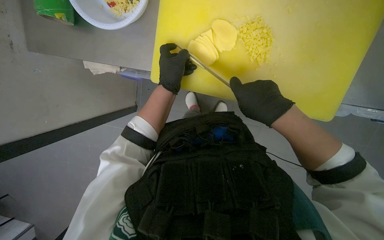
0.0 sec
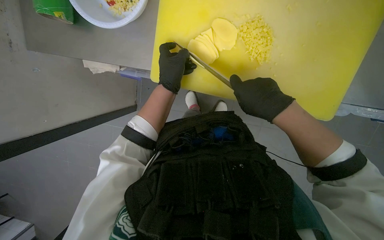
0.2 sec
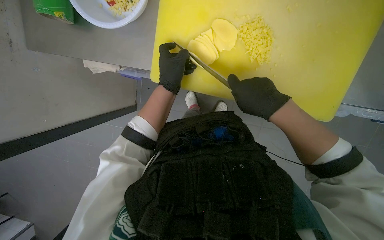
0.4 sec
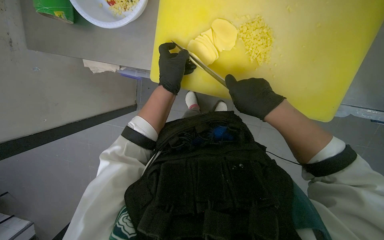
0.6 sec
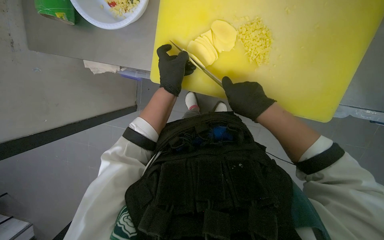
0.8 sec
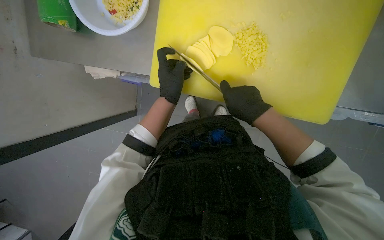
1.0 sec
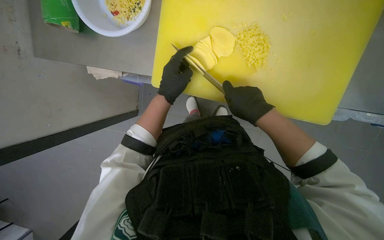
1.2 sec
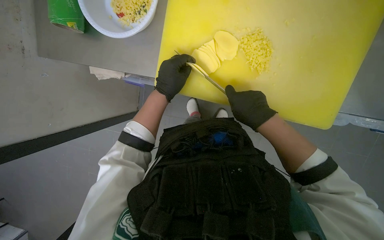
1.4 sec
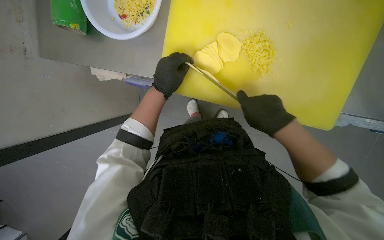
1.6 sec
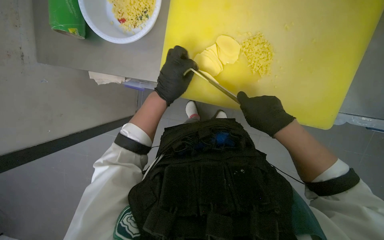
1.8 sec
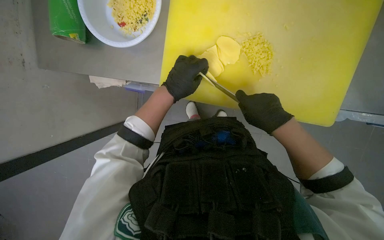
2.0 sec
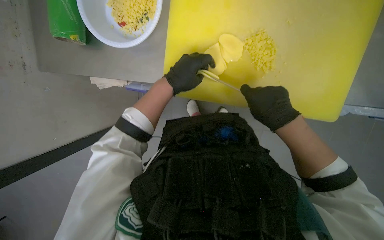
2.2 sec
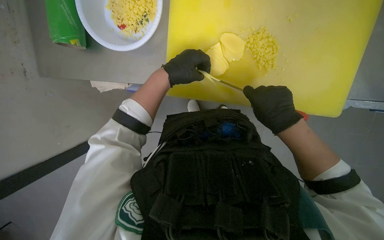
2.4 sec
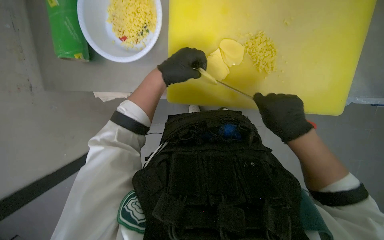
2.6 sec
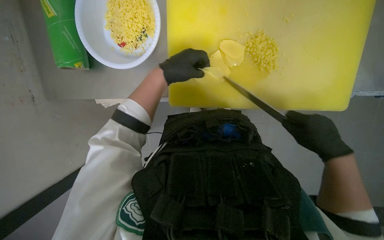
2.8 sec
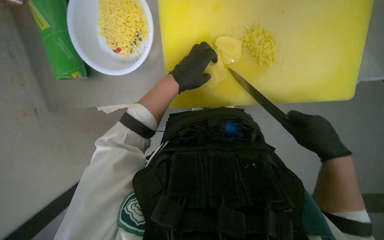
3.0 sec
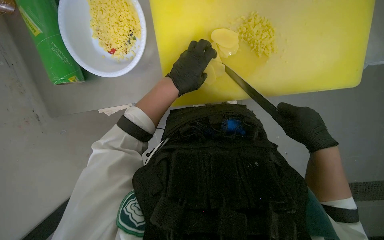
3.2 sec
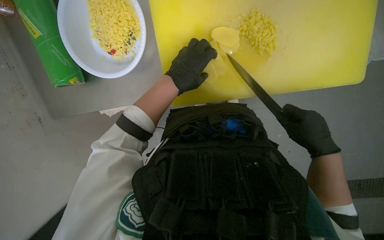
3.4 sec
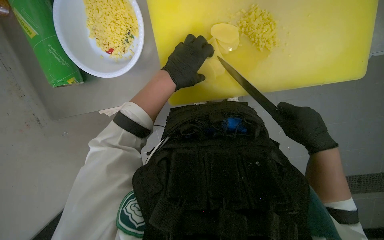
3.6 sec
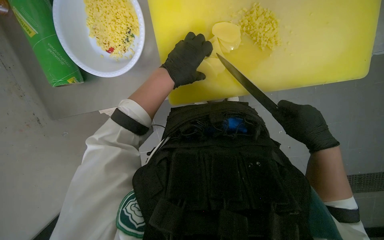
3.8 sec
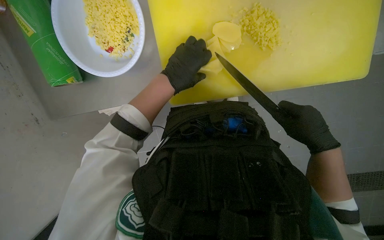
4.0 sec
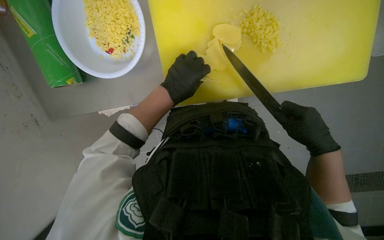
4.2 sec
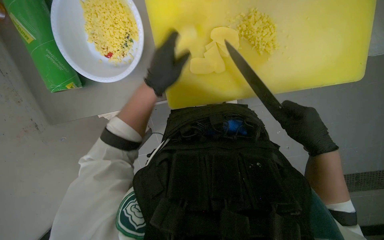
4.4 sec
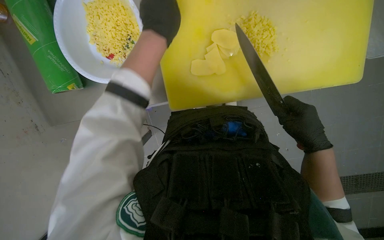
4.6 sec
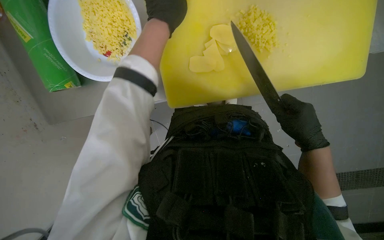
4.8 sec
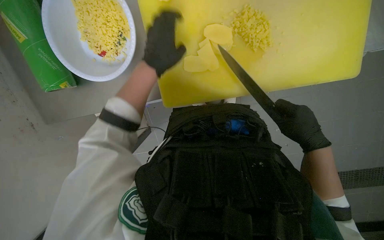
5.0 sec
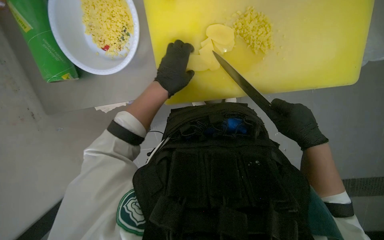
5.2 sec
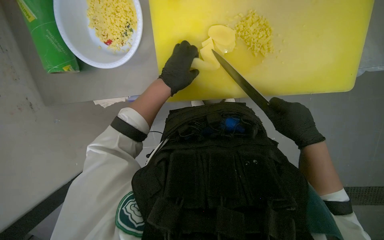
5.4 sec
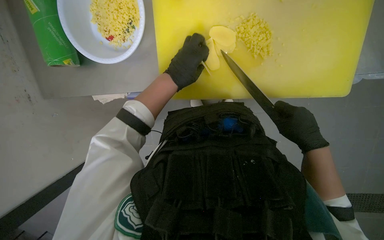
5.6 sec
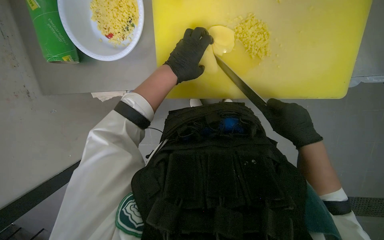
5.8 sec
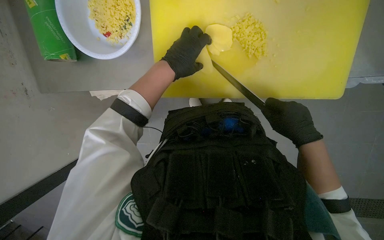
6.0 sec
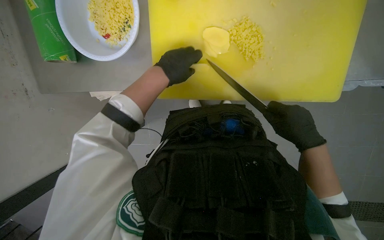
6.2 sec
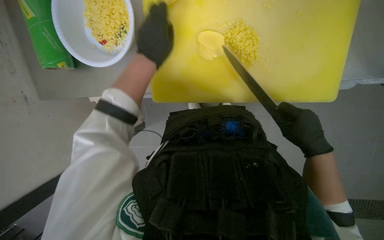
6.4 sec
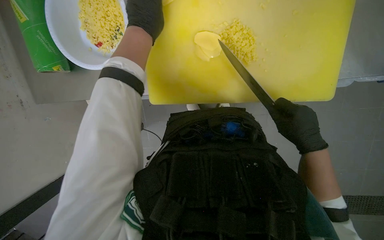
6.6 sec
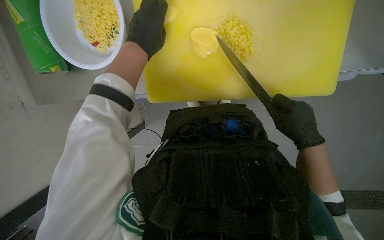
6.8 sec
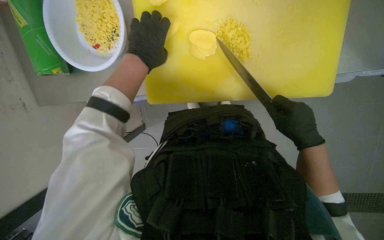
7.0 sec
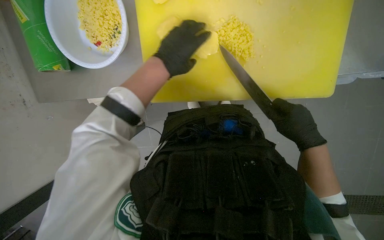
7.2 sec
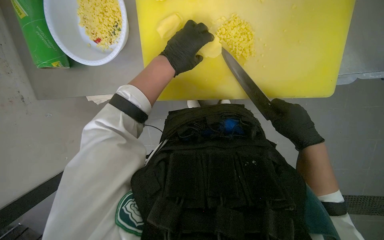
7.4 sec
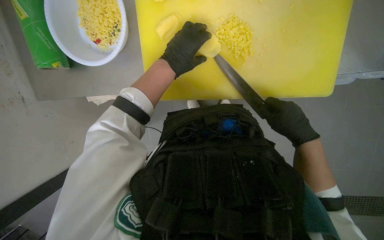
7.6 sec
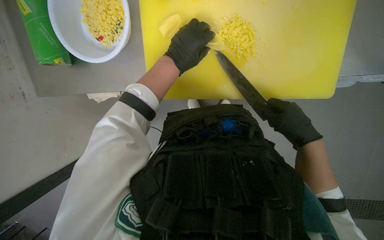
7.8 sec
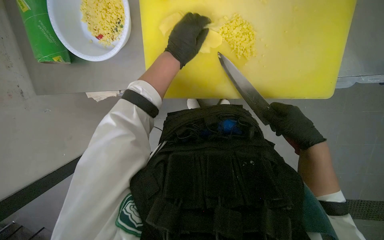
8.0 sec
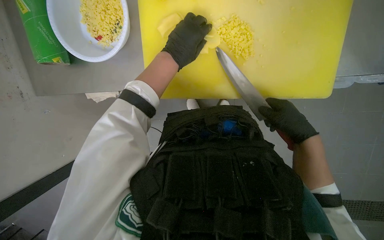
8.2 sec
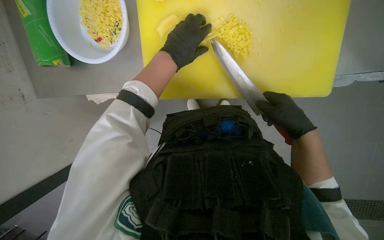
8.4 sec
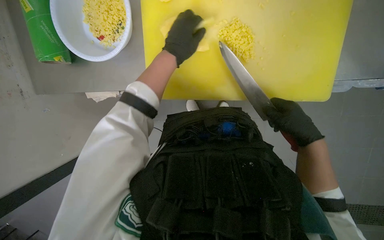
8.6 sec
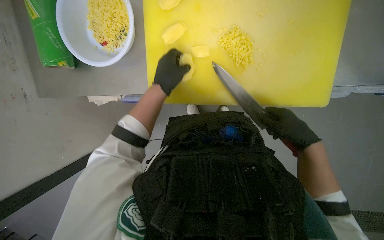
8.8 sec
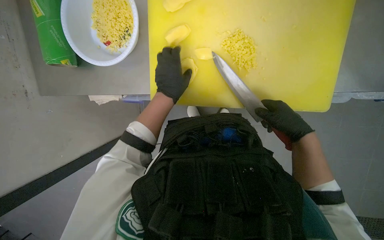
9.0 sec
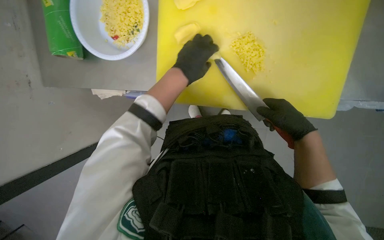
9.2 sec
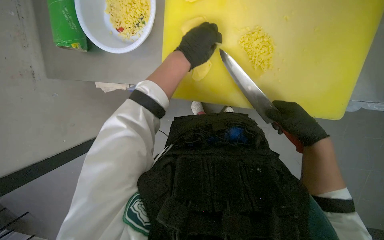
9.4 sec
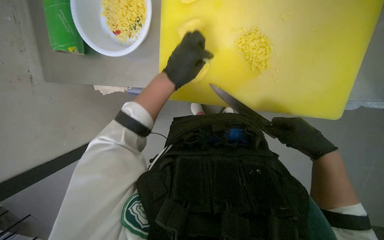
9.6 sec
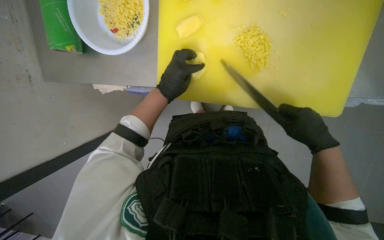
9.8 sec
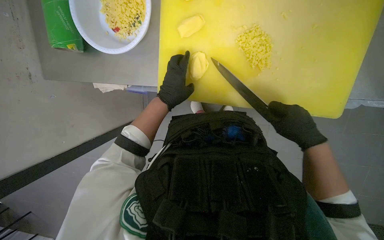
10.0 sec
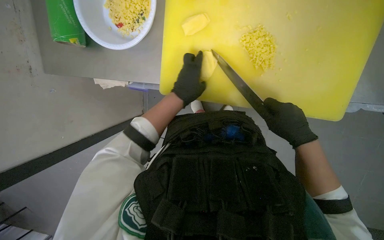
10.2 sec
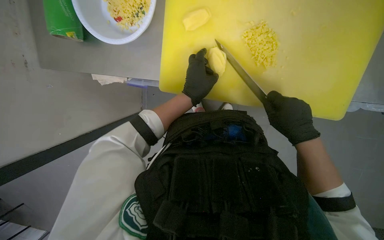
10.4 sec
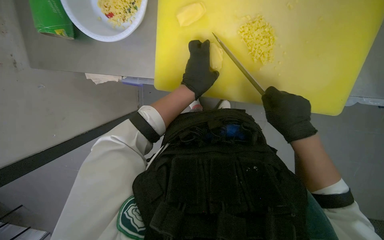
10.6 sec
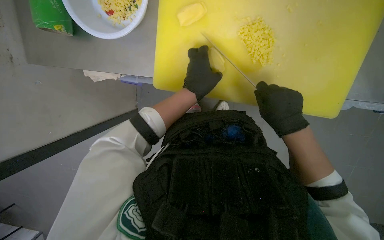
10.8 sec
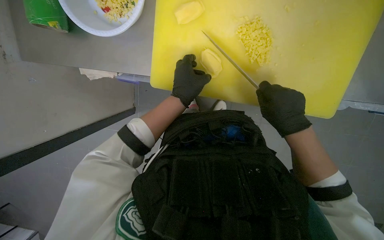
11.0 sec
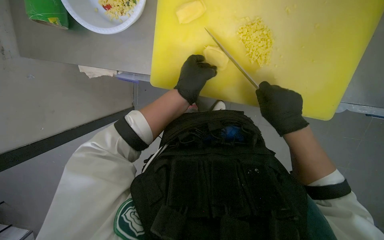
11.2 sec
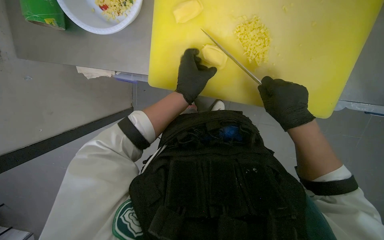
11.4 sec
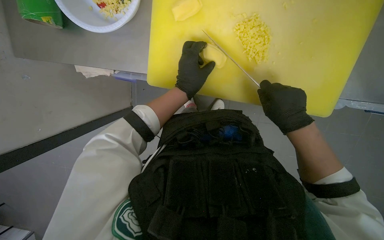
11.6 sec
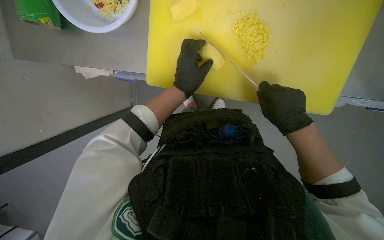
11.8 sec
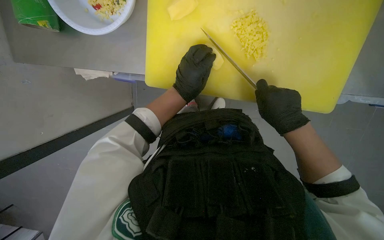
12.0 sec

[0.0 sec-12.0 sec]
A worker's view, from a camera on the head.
Job: preparing food.
The whole recording: Slicing and dicing potatoes. The worker slices and dices potatoes on a yellow cutting board, then transfers them to a white bowl.
0.0 sec to 1.6 sec: The hands work in one place, with small movements.
1.6 sec to 3.0 sec: The right hand is displaced down the picture by roughly 10 cm.
3.0 sec to 4.4 sec: The hands are busy where they are.
7.6 sec to 9.0 sec: The hands work in one place, with small movements.
9.0 sec to 12.0 sec: The hands stay close to where they were, moving slightly.

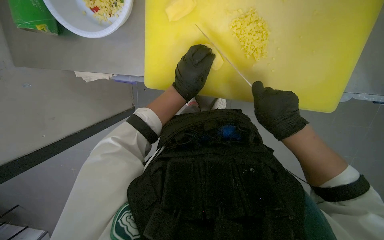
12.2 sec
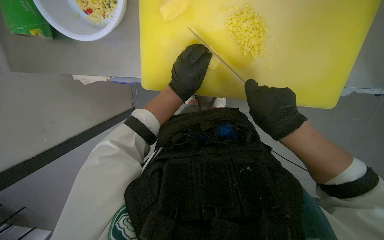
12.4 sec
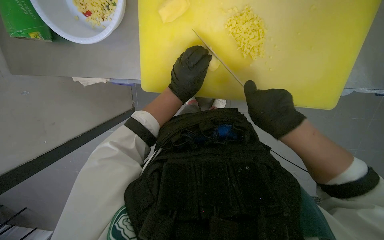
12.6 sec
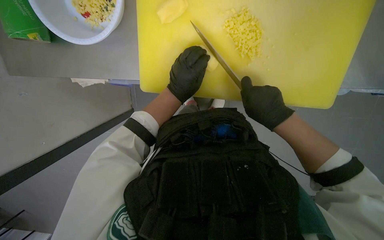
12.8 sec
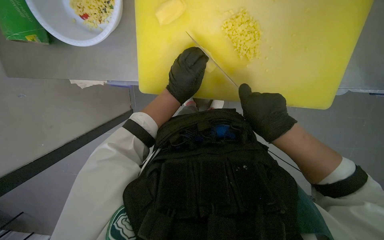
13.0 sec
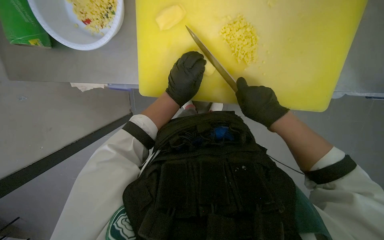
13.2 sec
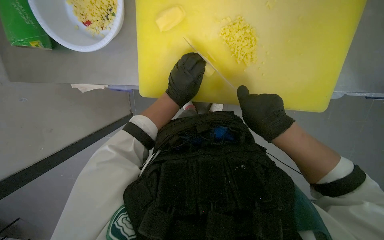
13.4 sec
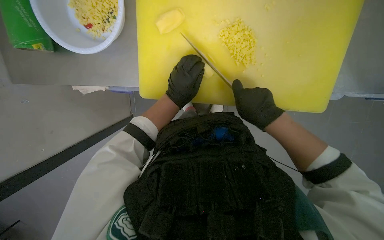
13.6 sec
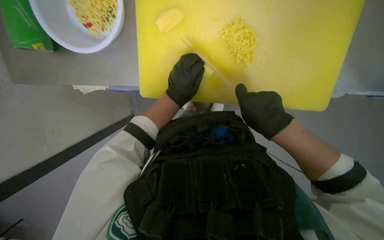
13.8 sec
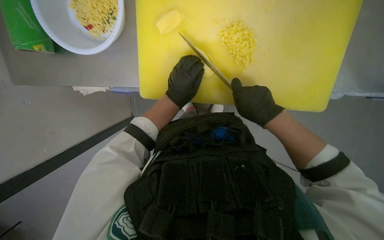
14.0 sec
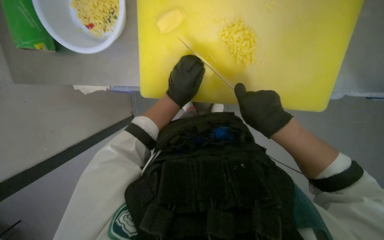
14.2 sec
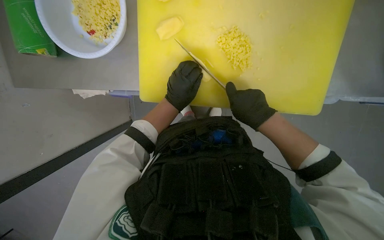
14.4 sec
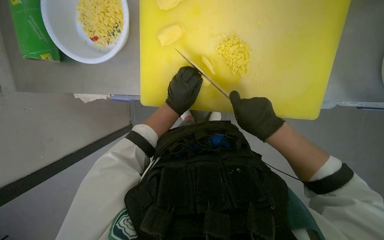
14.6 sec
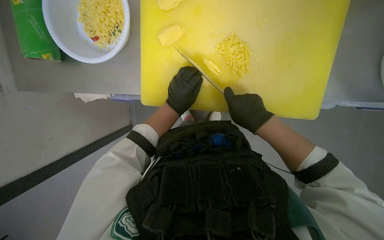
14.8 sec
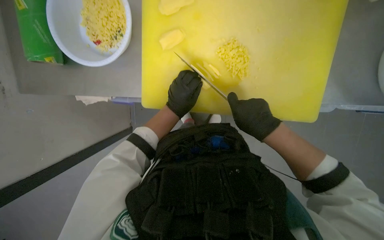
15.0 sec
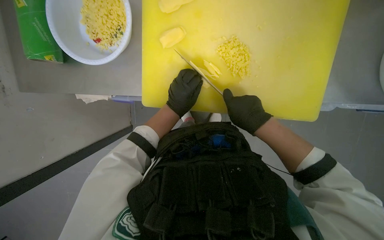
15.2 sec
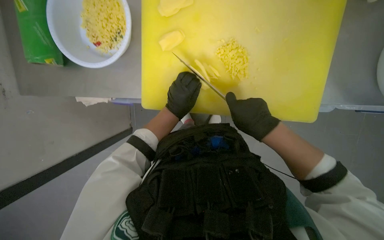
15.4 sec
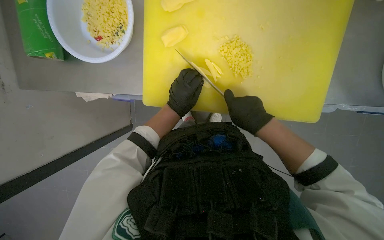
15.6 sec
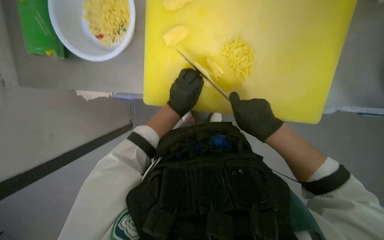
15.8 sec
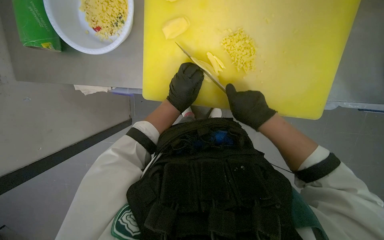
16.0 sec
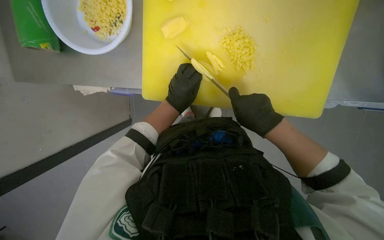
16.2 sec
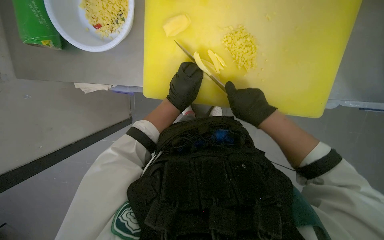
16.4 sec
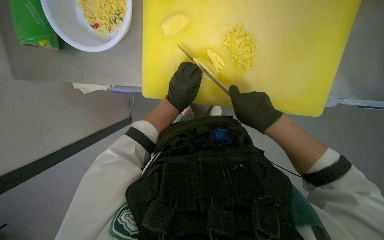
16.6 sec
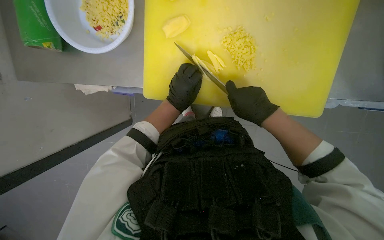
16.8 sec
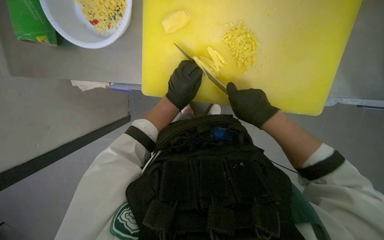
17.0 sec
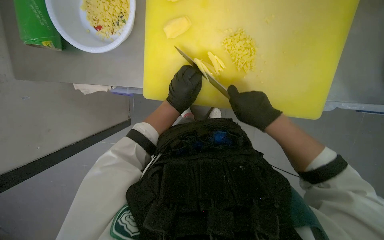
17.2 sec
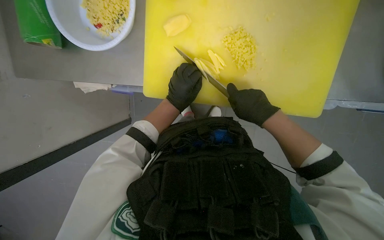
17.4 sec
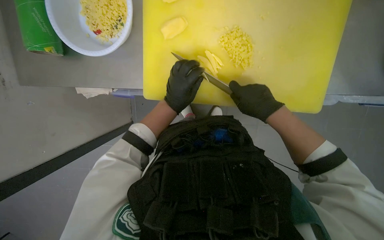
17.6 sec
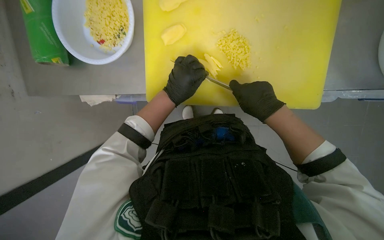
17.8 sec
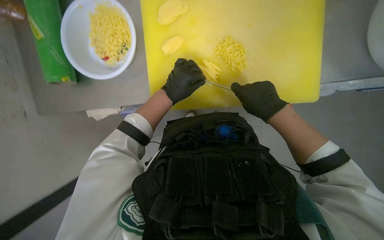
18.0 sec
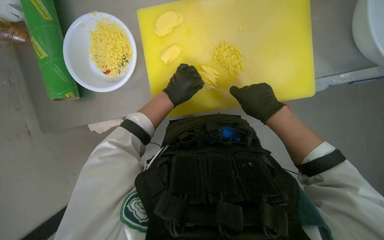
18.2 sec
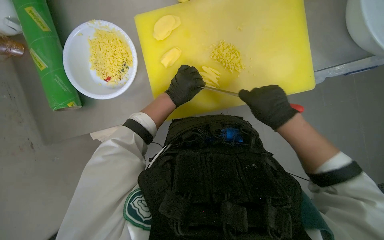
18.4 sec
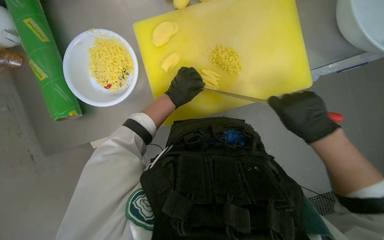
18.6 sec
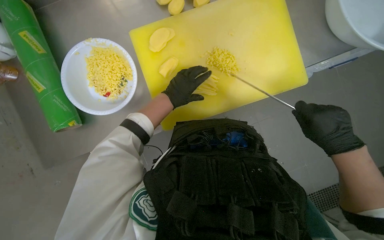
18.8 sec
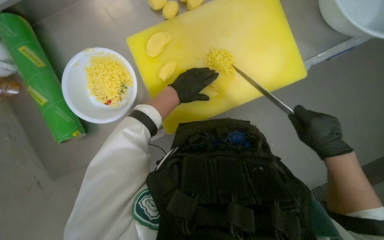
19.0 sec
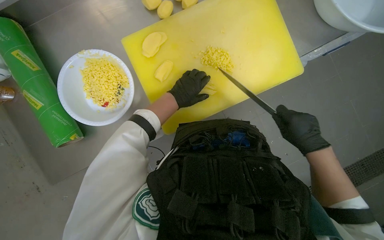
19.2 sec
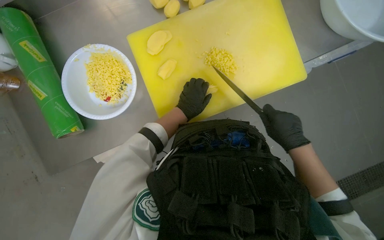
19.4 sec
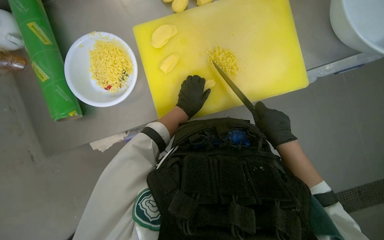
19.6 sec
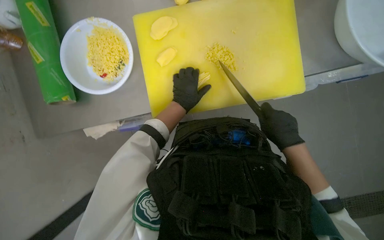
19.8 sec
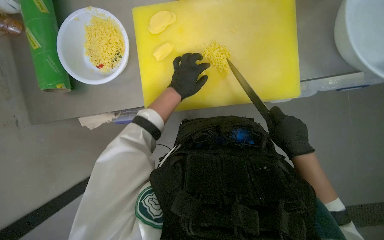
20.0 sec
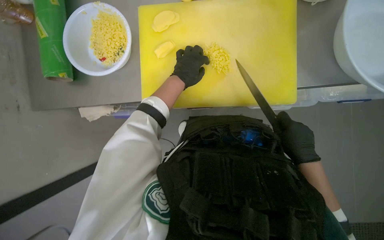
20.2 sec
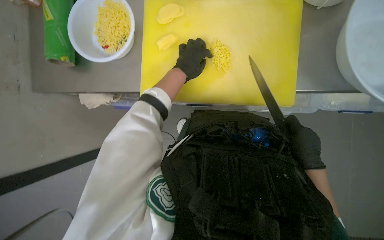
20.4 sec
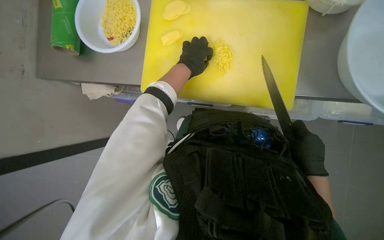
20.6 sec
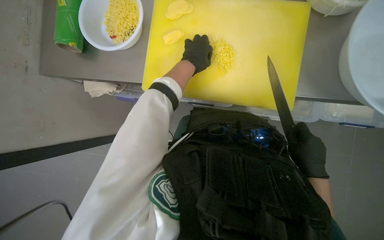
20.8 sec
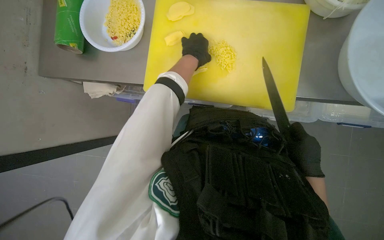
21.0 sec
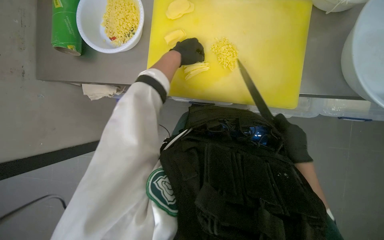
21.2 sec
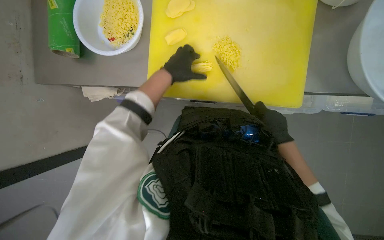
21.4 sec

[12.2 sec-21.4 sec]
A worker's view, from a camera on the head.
Job: preparing food.
The whole recording: Slicing and dicing potatoes. The worker slices and dices potatoes on a yellow cutting board, then transfers them to a white bowl.
12.2 sec to 16.8 sec: The hands make small movements and keep their place.
16.8 sec to 18.4 sec: The wearer looks some 10 degrees further upward.
18.4 sec to 19.8 sec: The right hand travels to the right by some 10 cm.
